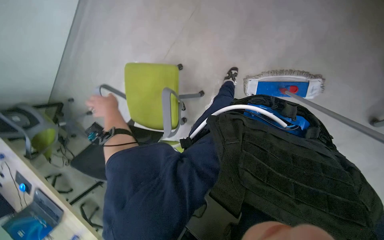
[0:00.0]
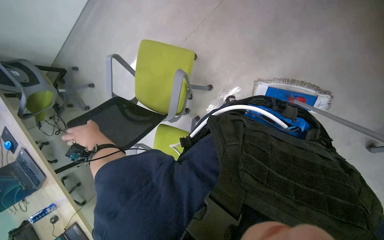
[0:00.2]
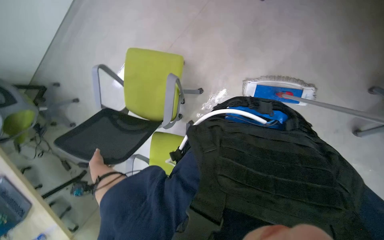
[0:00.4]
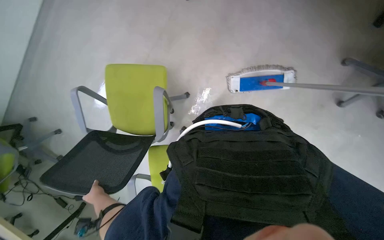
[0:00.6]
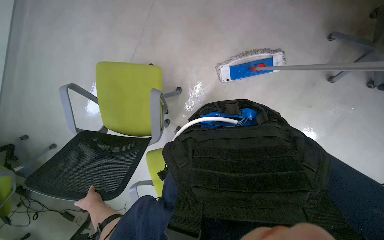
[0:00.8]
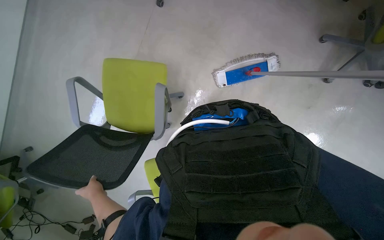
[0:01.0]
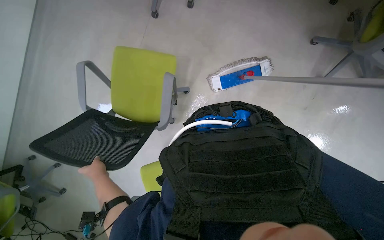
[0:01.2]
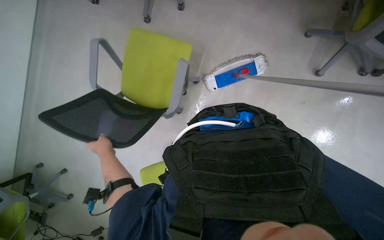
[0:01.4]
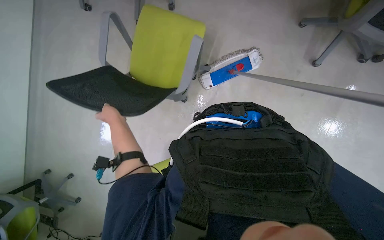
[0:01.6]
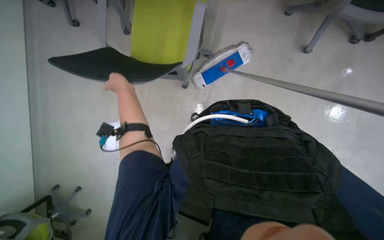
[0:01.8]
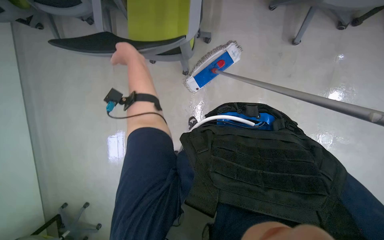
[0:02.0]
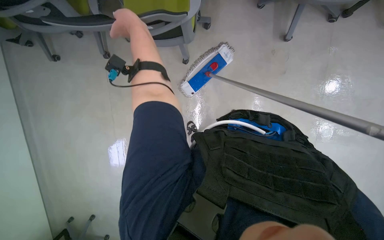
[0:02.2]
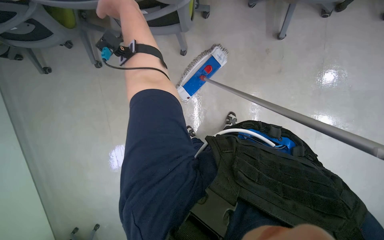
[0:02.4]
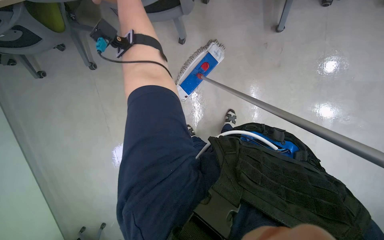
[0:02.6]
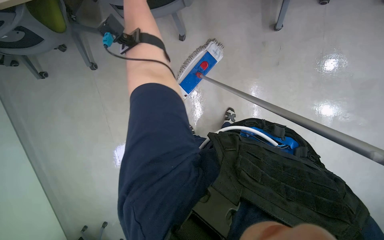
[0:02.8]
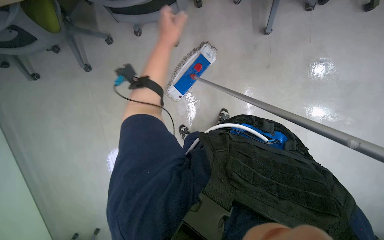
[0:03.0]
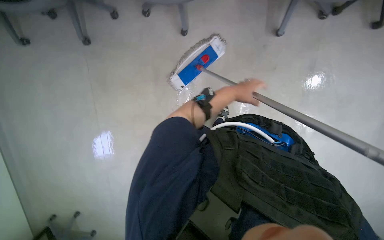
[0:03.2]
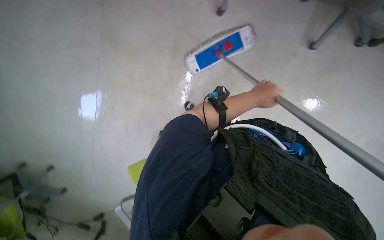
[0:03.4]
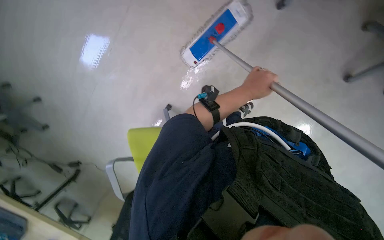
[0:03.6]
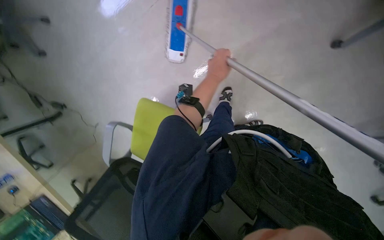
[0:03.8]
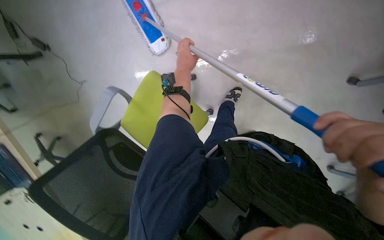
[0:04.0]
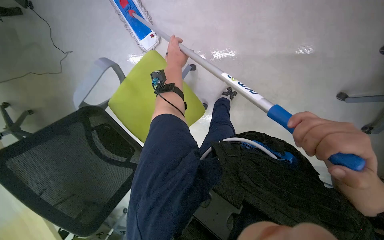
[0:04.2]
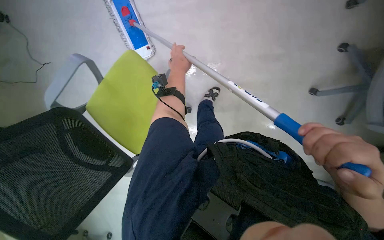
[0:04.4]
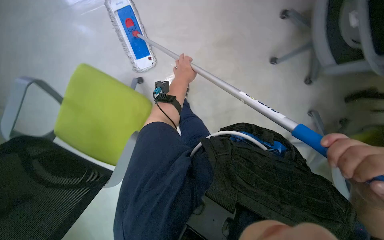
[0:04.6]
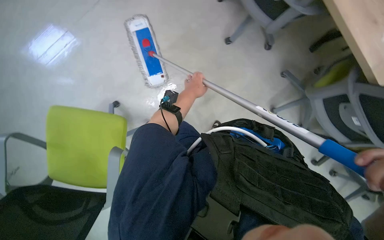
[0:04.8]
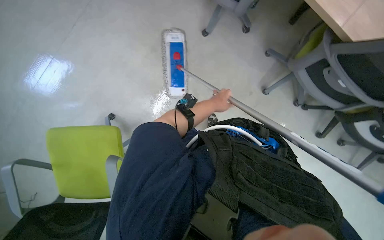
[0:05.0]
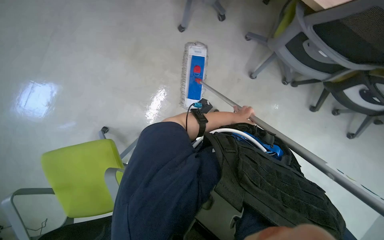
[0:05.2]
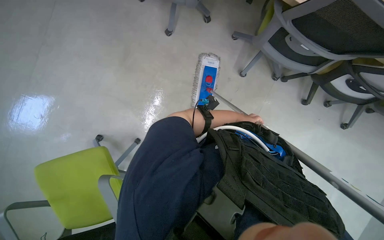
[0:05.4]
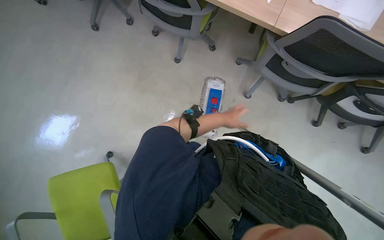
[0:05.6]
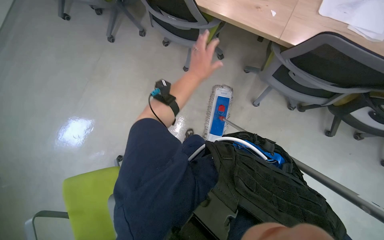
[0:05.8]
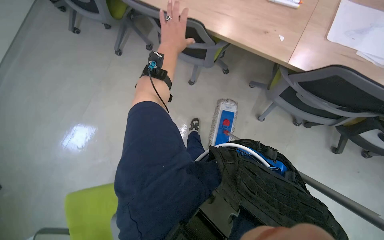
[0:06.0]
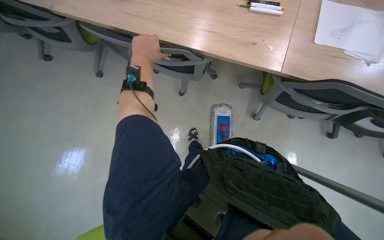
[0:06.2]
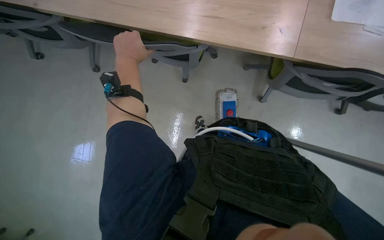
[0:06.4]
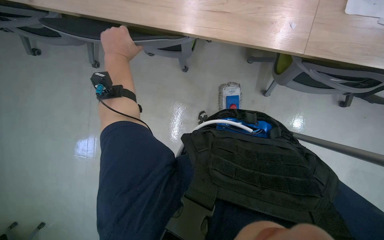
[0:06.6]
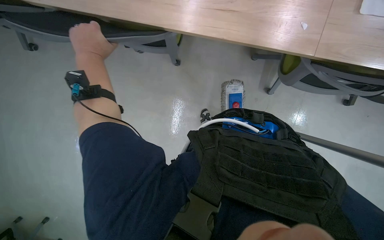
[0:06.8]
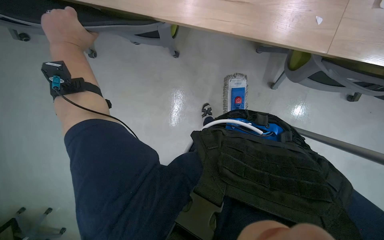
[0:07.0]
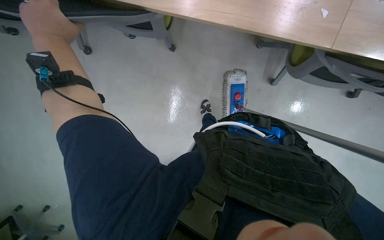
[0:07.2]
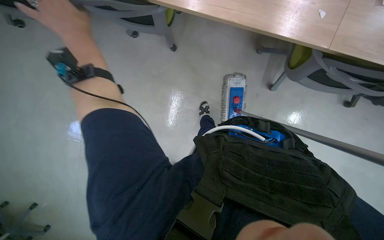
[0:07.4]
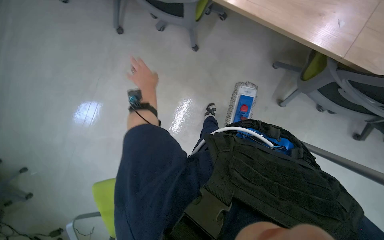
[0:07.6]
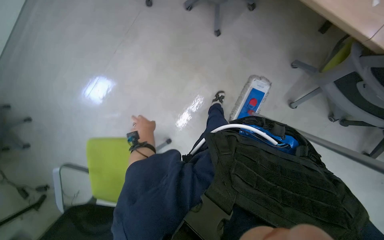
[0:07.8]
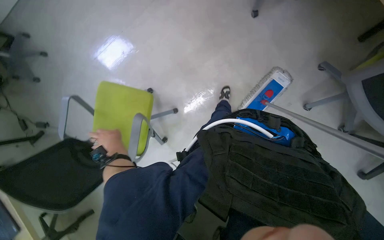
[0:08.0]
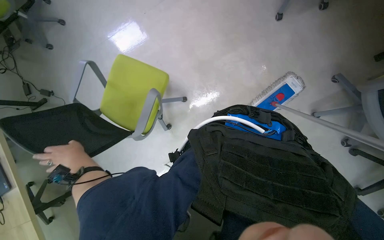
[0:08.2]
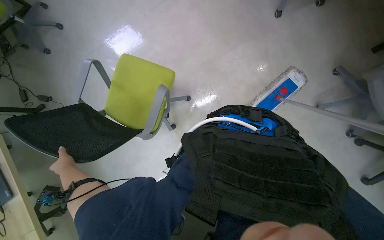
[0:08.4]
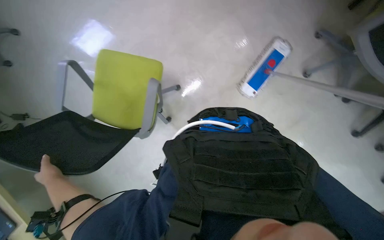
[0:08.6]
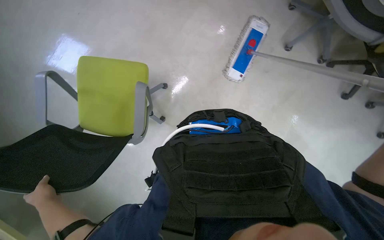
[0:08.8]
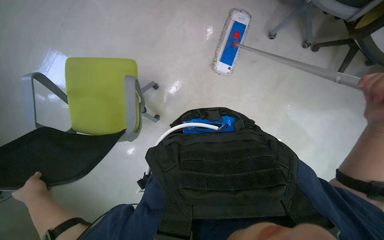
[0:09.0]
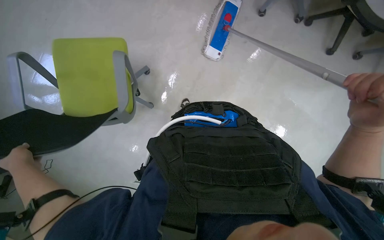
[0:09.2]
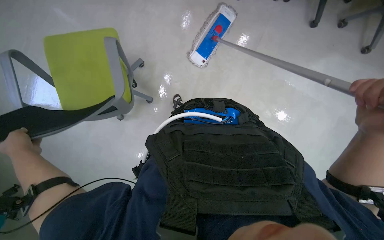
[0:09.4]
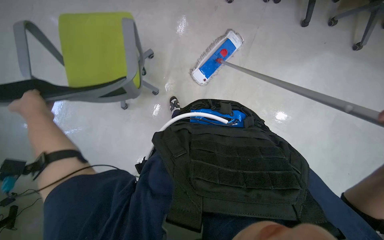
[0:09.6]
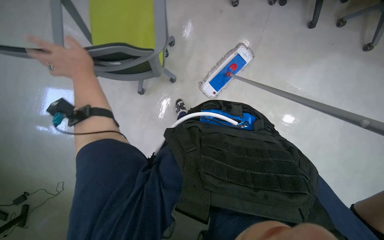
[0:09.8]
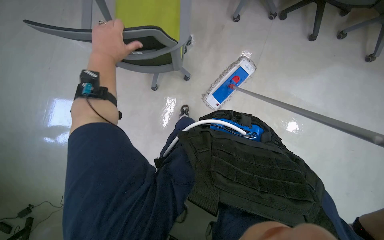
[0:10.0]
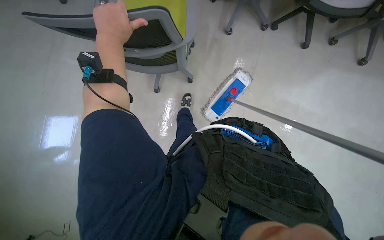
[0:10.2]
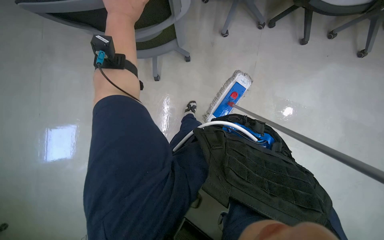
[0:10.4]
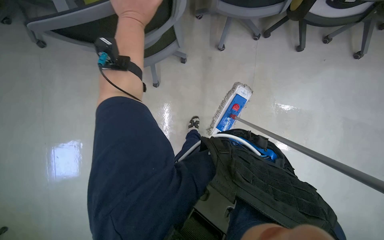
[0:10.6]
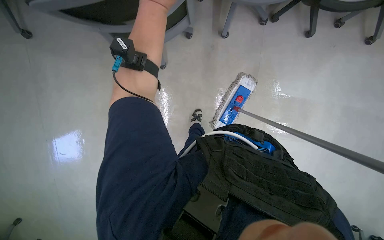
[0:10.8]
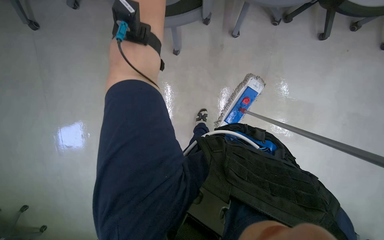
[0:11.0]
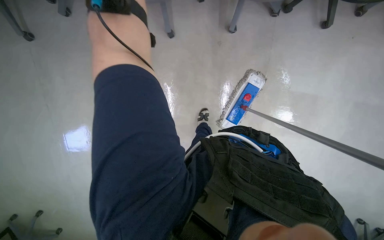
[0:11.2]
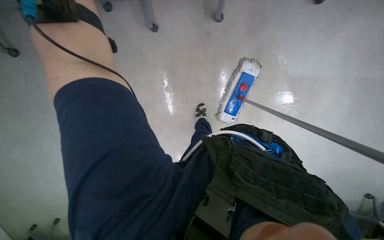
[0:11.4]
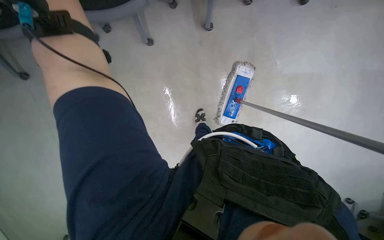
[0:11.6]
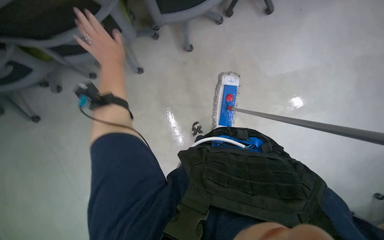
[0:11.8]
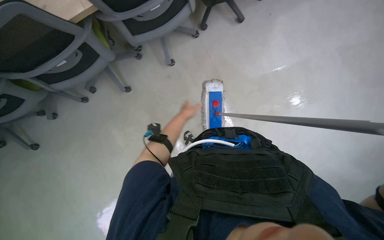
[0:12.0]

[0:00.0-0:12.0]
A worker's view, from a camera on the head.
Job: mopping floor.
The whole recording: Mopping office floor. The worker mops the office floor, moving chairs to access the area.
0:00.0 to 0:01.6: The scene turns about 35 degrees counterclockwise in the picture.
0:06.0 to 0:07.6: The view tips downward by about 15 degrees. The left hand is displaced to the left and farther from the camera by roughly 30 cm.
0:07.6 to 0:09.0: The camera is carried roughly 40 cm. The view tilts some 15 degrees downward.
0:09.0 to 0:10.4: The left hand is displaced up the picture and to the right by approximately 35 cm.

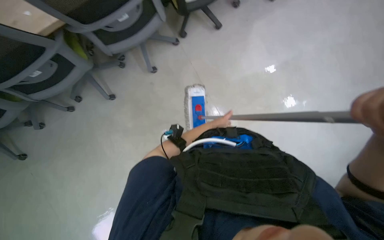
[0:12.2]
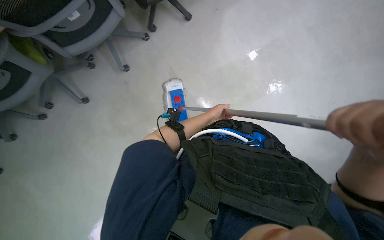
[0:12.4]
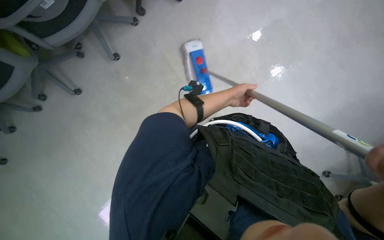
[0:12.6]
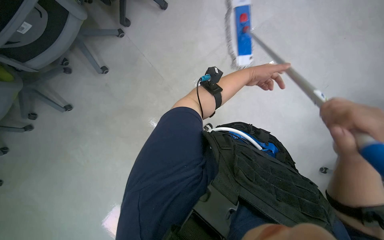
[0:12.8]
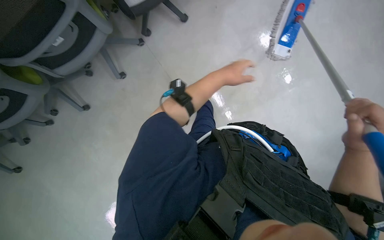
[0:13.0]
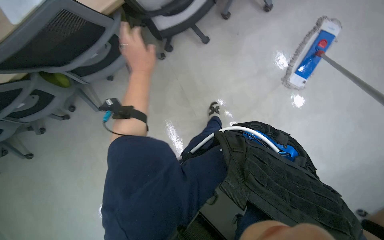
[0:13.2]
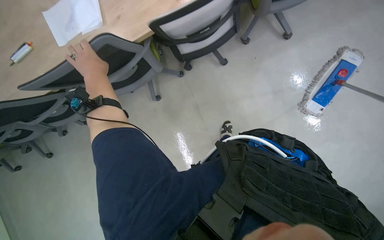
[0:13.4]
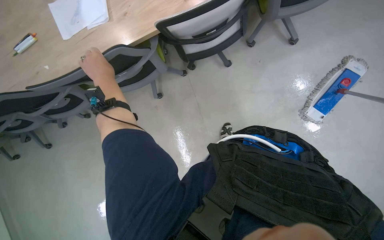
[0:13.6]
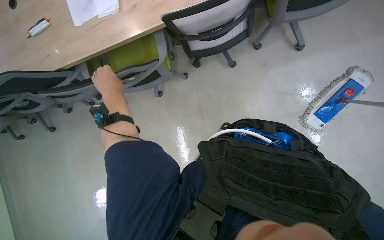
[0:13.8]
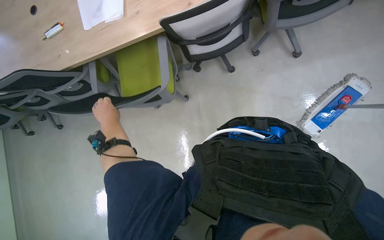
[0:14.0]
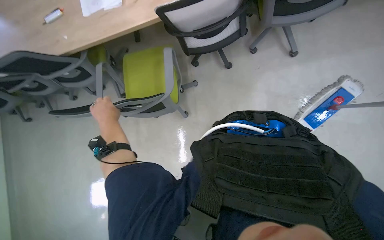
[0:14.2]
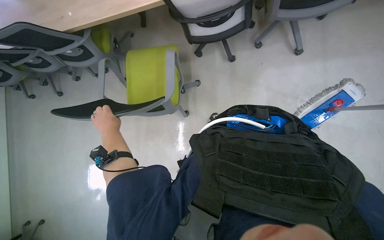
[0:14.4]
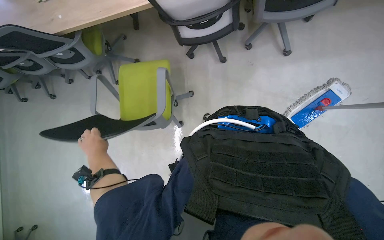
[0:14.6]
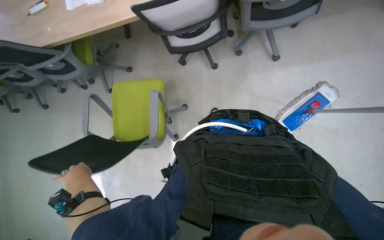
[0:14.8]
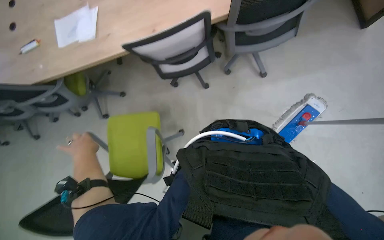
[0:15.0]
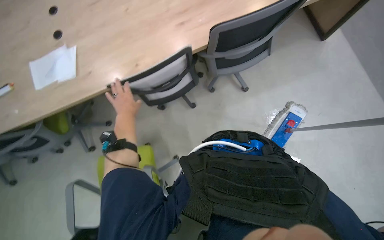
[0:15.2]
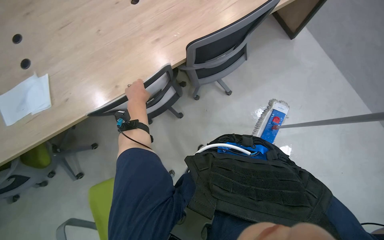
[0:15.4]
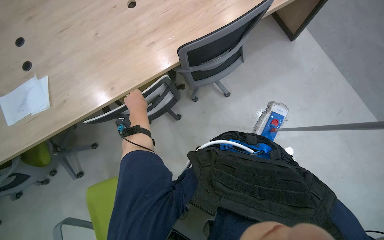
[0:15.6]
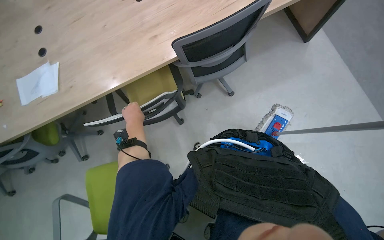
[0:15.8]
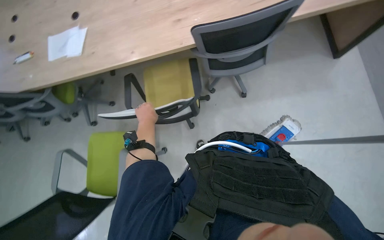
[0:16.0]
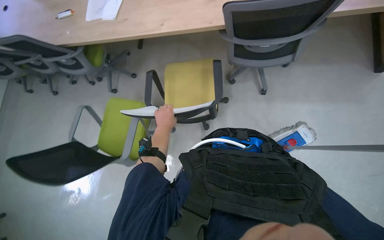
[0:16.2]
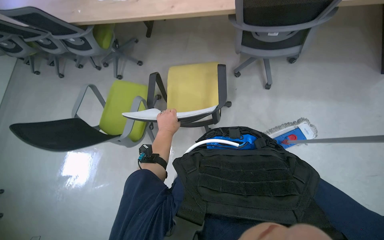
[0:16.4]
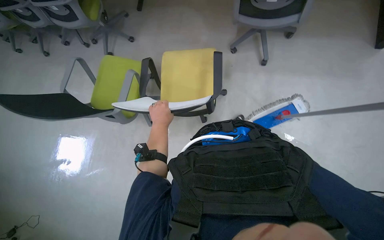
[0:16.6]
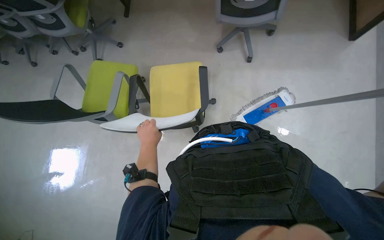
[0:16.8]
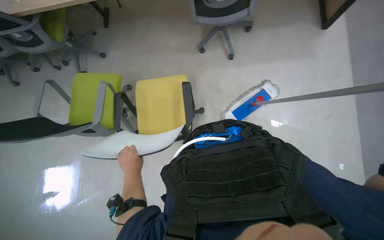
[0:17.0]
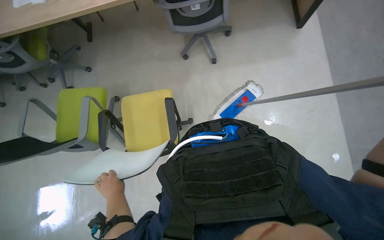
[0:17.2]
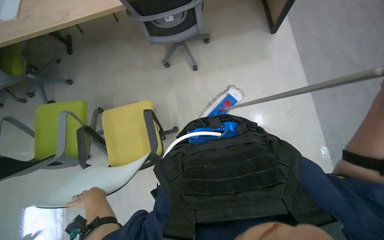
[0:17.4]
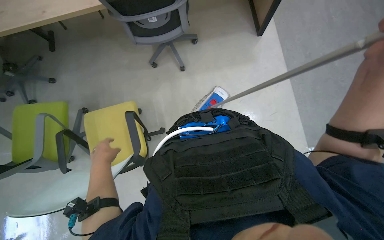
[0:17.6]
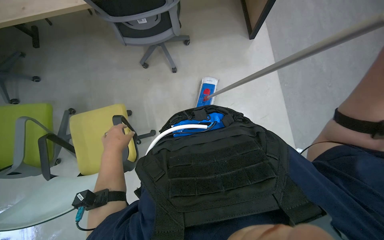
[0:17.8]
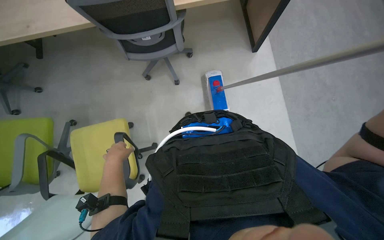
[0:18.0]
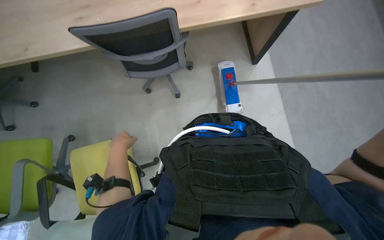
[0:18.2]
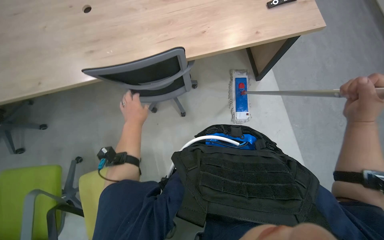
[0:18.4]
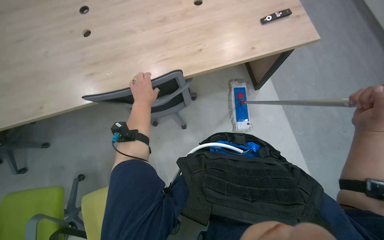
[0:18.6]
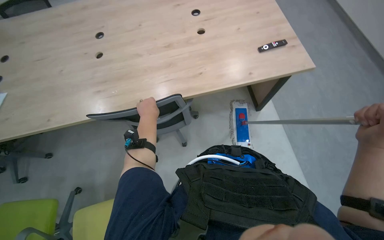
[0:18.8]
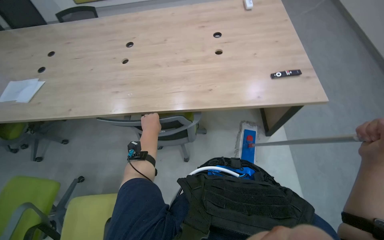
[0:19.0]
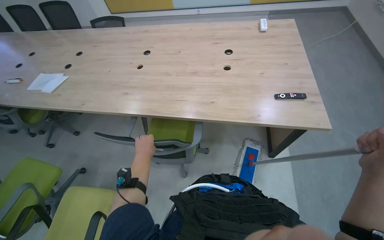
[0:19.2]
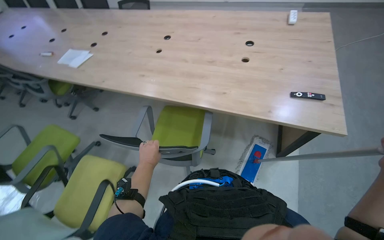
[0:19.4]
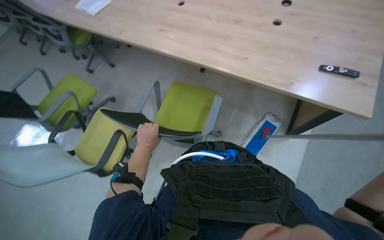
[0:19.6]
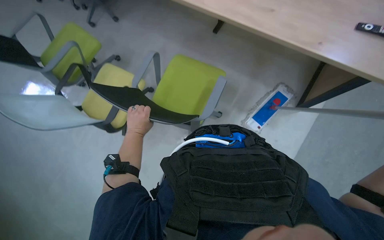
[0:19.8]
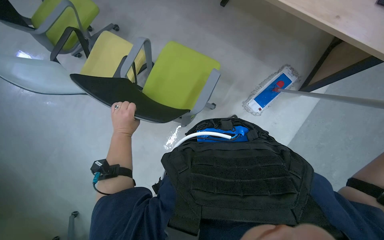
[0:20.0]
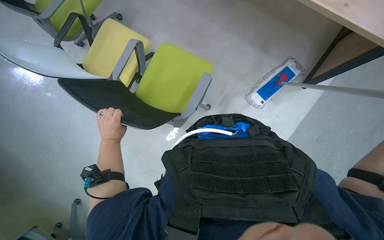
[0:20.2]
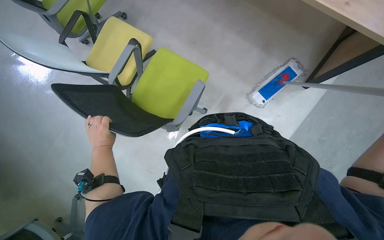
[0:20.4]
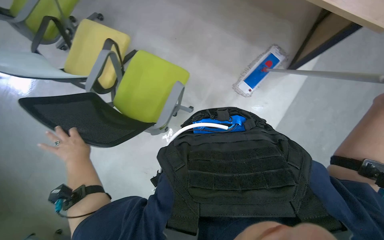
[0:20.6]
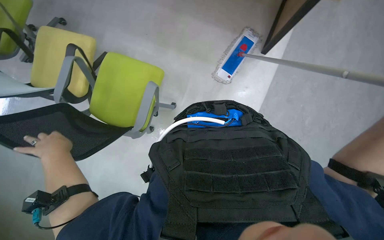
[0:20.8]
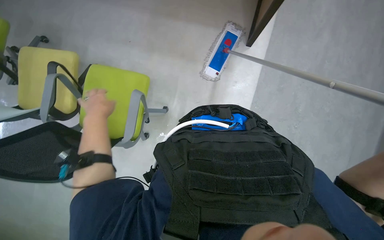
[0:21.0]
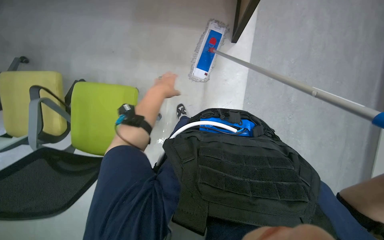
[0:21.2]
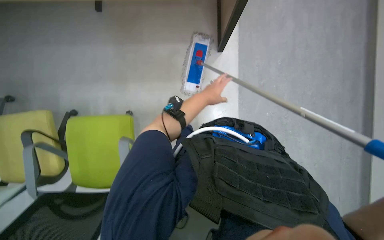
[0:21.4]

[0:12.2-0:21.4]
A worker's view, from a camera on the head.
Job: mopping floor.
The whole recording: Mopping office floor. The worker mops the office floor, moving chairs to access the area.
0:15.2 to 0:16.8: The head travels approximately 50 cm.
0:16.8 to 0:18.4: The camera travels some 40 cm. The wearer looks approximately 20 degrees further to the right.
0:18.4 to 0:19.8: The wearer looks roughly 45 degrees further to the left.
0:19.8 to 0:21.4: The scene rotates counterclockwise by some 35 degrees.
